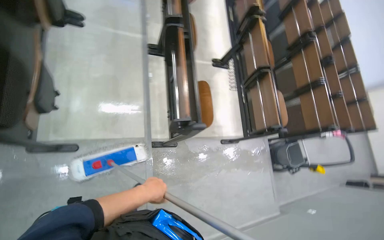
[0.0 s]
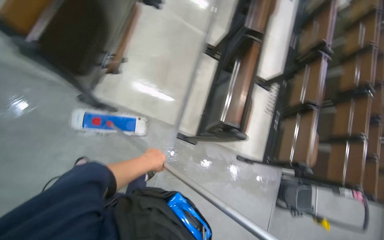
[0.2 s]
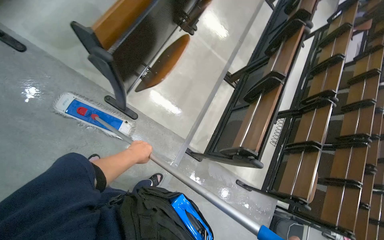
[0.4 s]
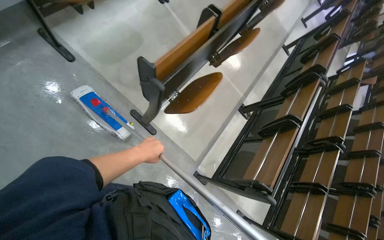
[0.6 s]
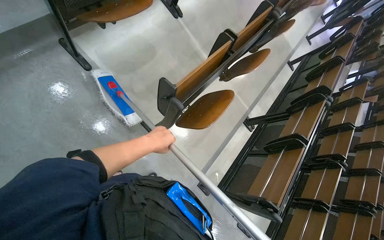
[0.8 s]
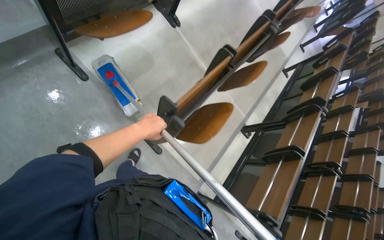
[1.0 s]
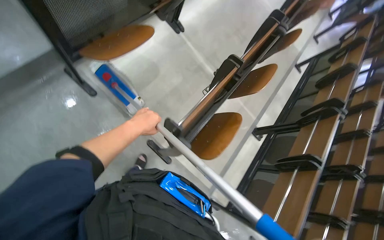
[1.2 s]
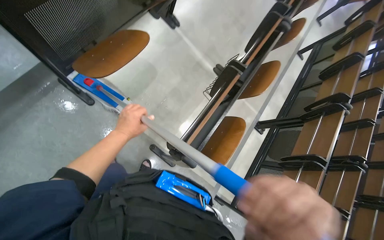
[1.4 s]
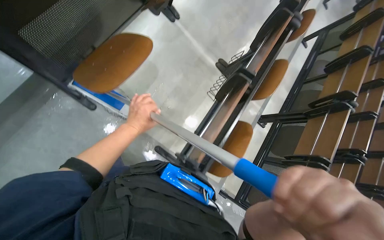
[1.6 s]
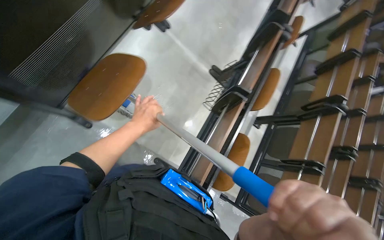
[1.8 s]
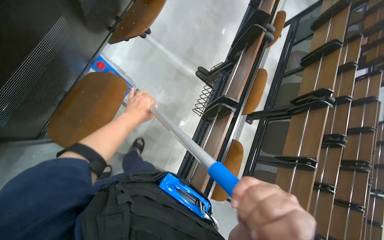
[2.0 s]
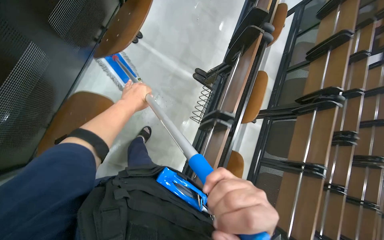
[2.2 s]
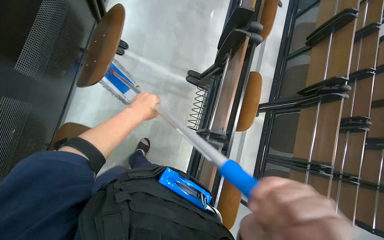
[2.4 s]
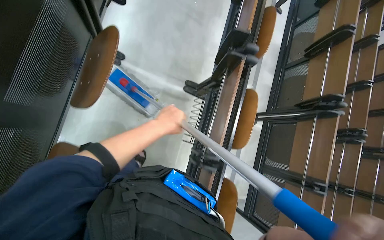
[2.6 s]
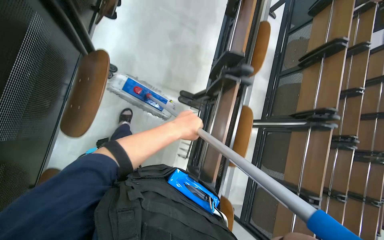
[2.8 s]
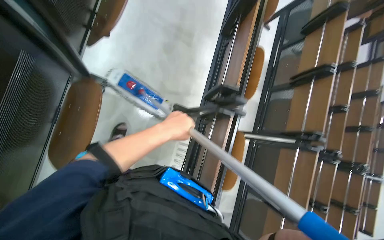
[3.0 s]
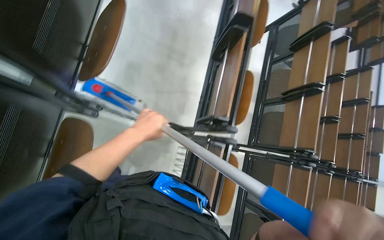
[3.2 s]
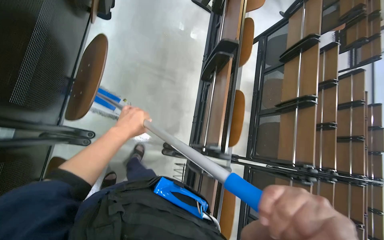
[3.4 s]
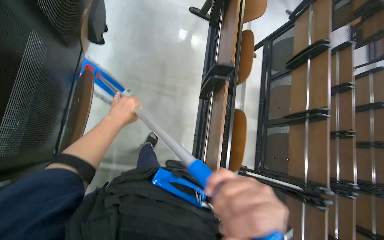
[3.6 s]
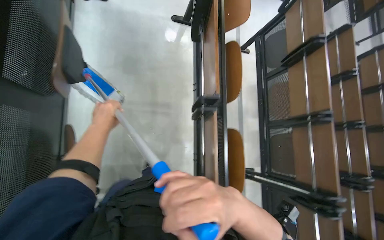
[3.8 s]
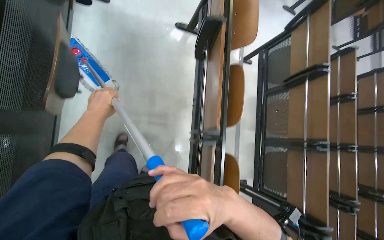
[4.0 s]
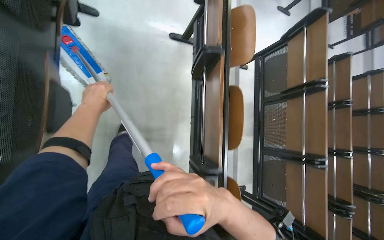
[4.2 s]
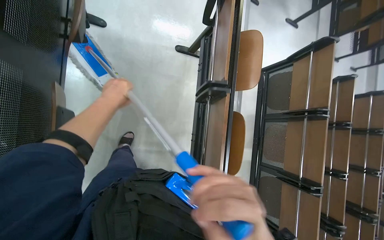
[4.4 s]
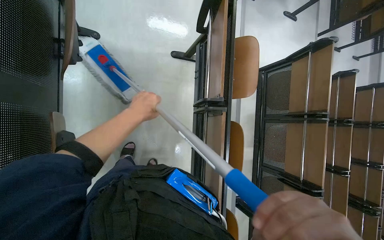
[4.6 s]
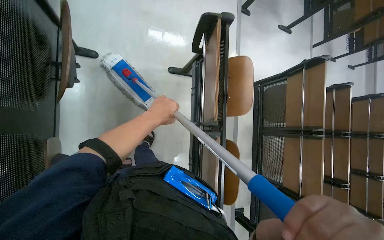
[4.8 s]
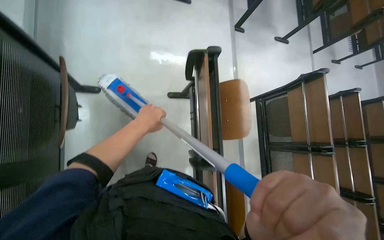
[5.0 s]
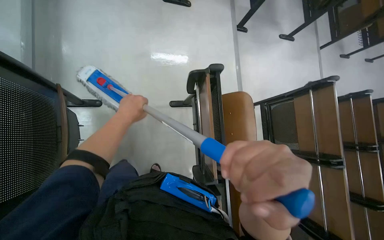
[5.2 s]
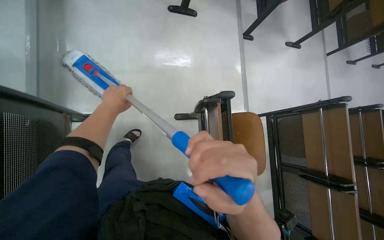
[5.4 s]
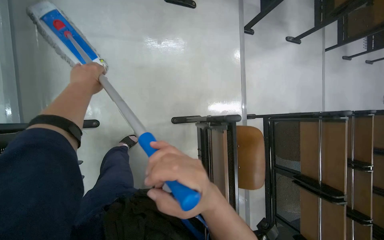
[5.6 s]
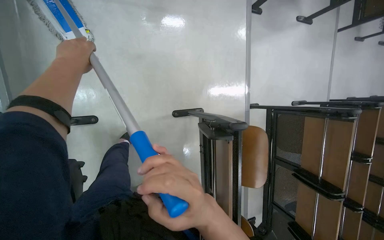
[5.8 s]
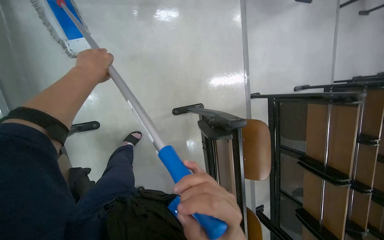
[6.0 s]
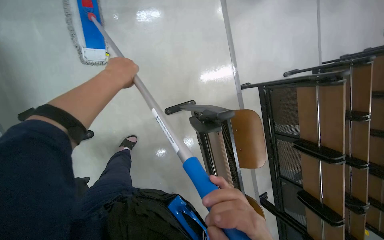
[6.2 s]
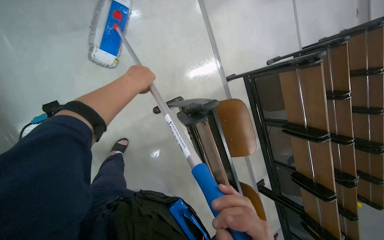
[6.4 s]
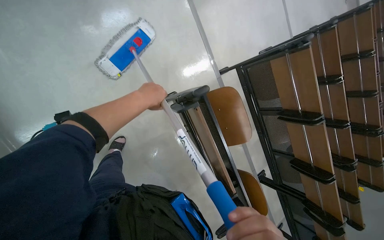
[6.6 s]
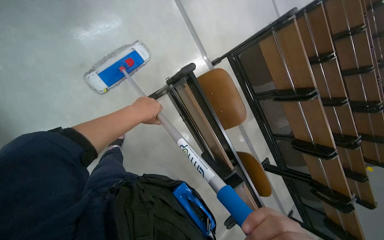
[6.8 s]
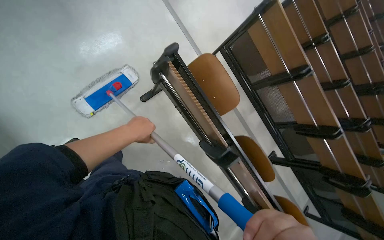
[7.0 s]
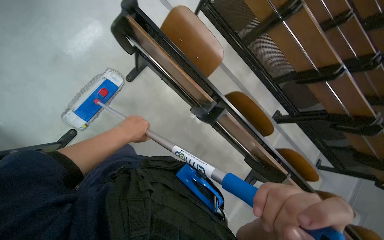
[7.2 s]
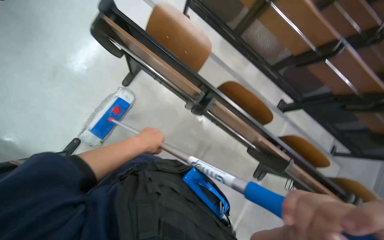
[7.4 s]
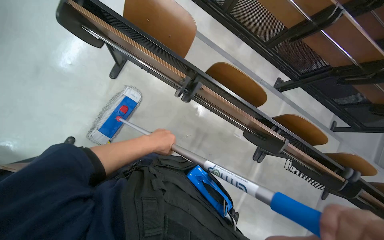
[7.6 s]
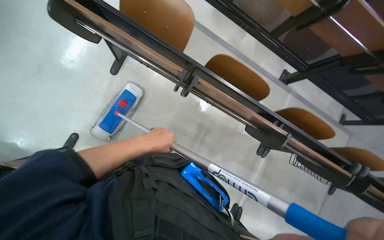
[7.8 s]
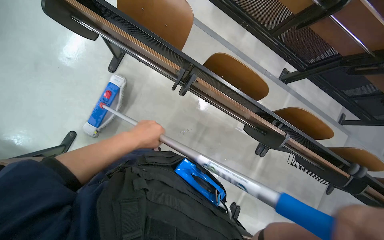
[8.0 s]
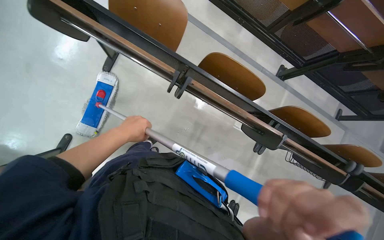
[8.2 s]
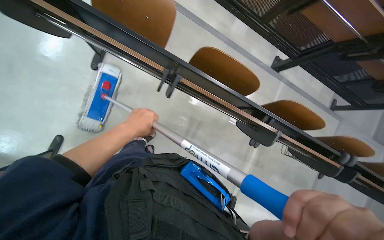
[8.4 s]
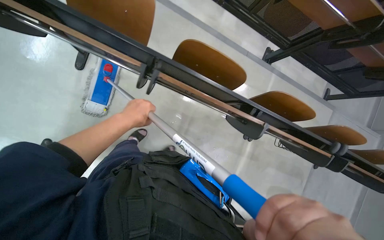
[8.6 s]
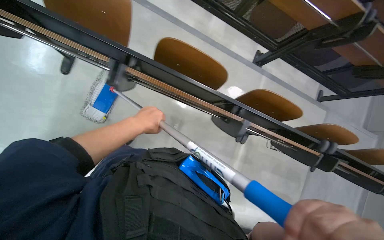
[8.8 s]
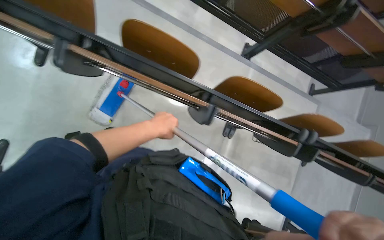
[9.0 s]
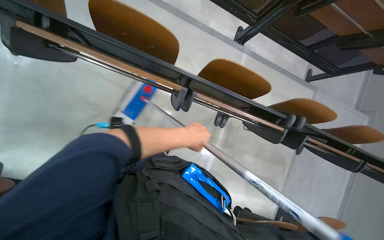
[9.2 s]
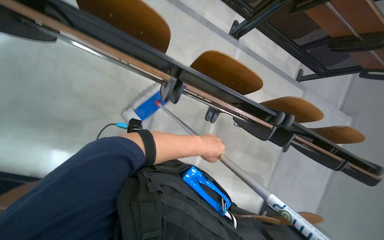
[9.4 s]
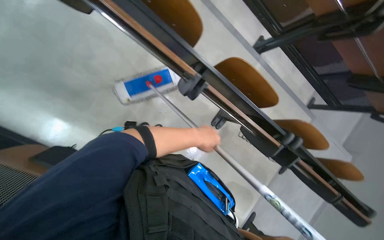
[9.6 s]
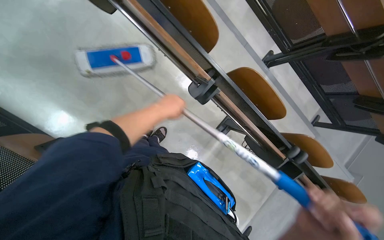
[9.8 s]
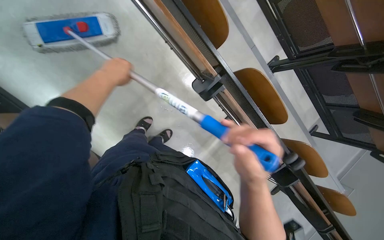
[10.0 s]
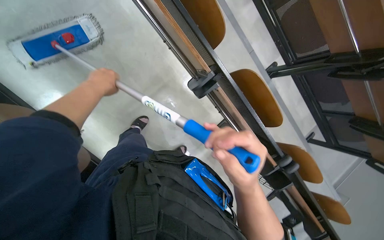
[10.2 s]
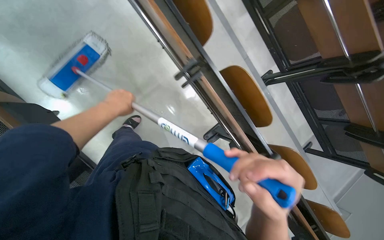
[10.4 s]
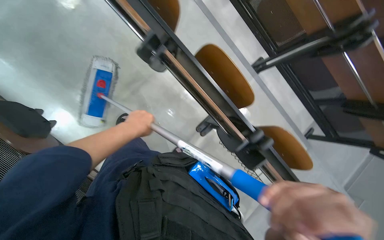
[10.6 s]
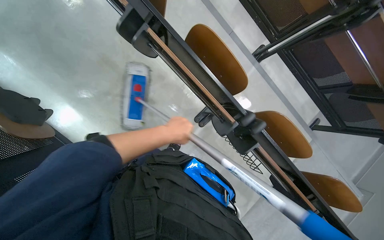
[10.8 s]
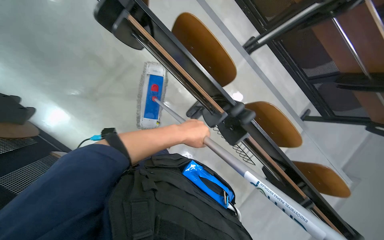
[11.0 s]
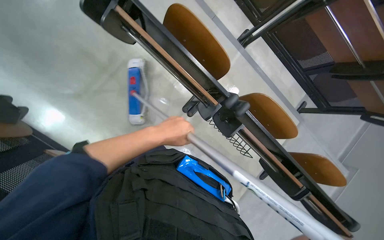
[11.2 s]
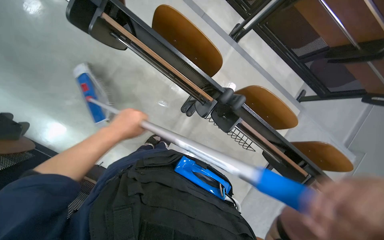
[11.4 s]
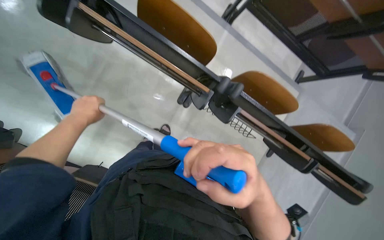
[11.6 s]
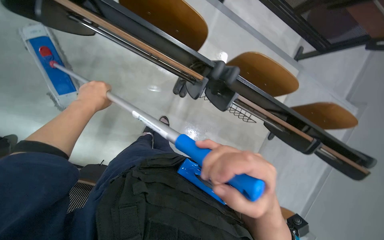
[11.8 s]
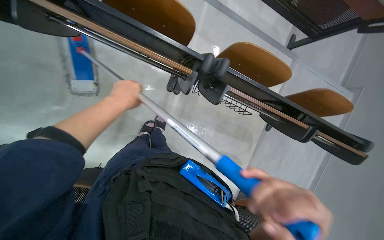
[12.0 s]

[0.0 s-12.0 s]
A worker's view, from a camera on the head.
Job: mopping floor.
The whole recording: Mopping lecture hall floor. The worker dips the mop into the bucket and mops the floor of the lecture hall.
0.0 to 1.6 s: The camera travels about 90 cm. The scene turns about 40 degrees clockwise in the picture.
1.6 to 3.0 s: The wearer moves some 90 cm.
3.0 to 4.4 s: The wearer moves about 1 m.
4.4 to 6.0 s: The head travels some 90 cm. The camera pitches downward, by about 15 degrees.
6.0 to 7.6 s: The camera is carried about 70 cm. The scene rotates counterclockwise by about 50 degrees.
9.0 to 10.4 s: The scene rotates clockwise by roughly 30 degrees.
10.4 to 12.0 s: Everything in view rotates roughly 30 degrees counterclockwise. The left hand moves left and right over roughly 30 cm, changing direction 2 times.

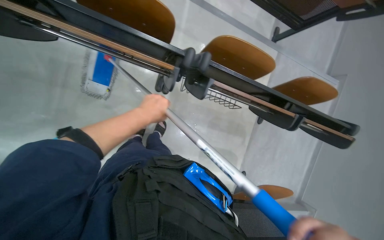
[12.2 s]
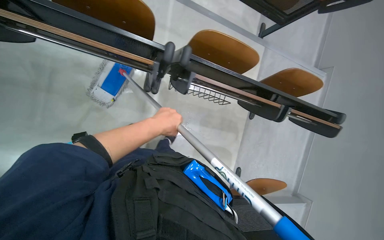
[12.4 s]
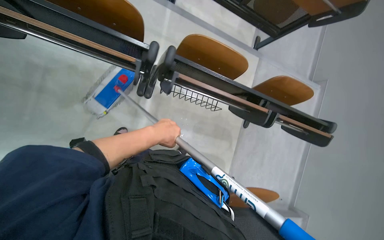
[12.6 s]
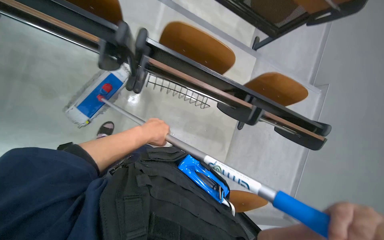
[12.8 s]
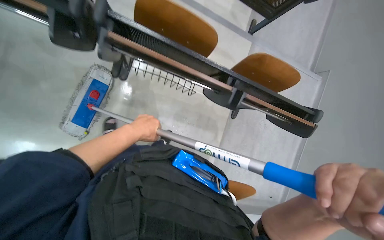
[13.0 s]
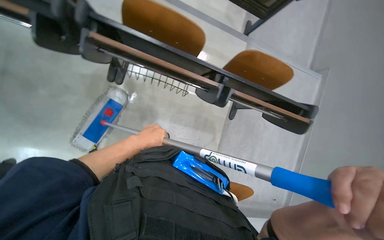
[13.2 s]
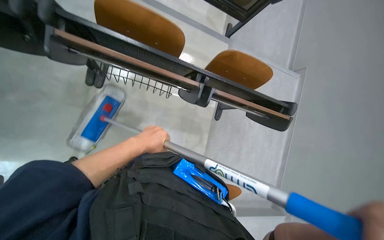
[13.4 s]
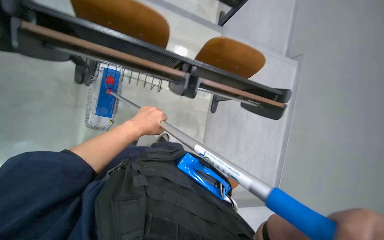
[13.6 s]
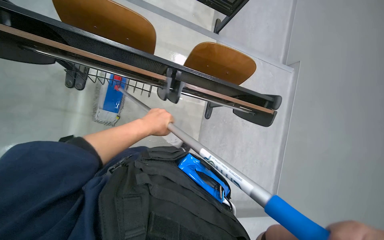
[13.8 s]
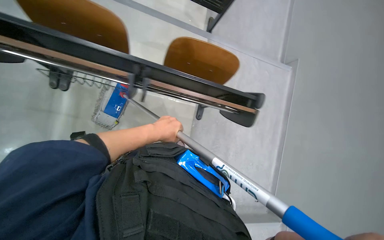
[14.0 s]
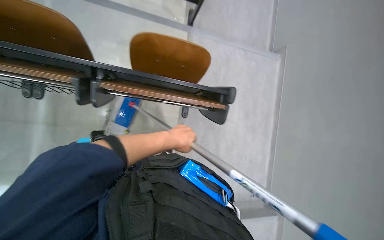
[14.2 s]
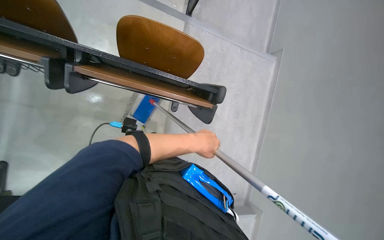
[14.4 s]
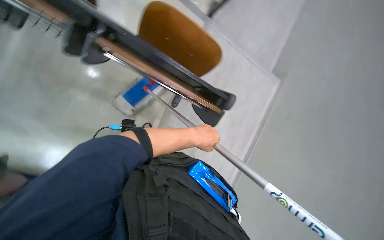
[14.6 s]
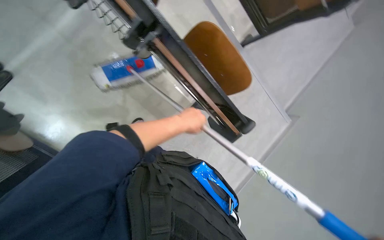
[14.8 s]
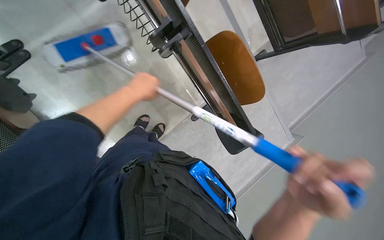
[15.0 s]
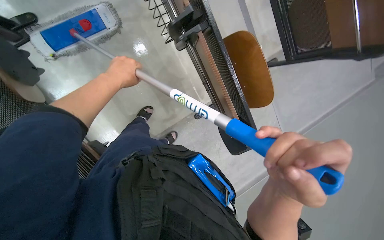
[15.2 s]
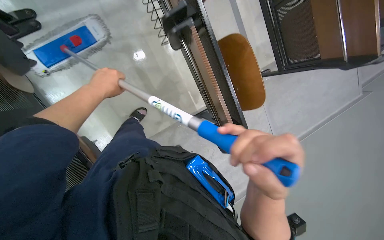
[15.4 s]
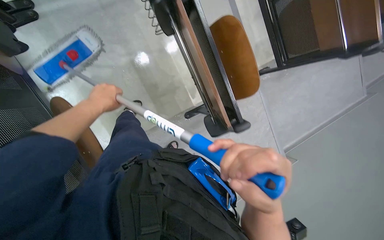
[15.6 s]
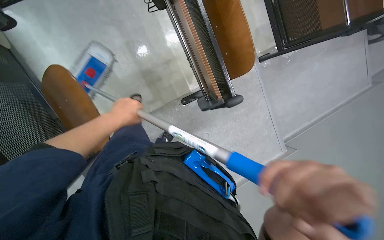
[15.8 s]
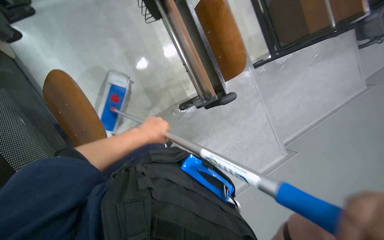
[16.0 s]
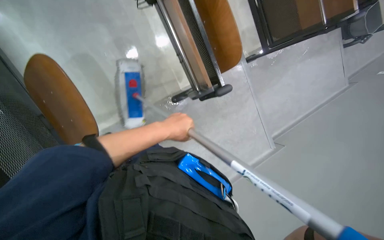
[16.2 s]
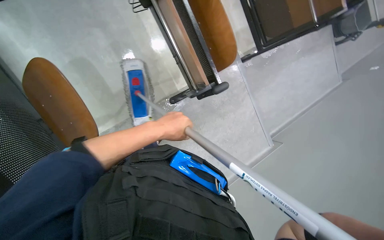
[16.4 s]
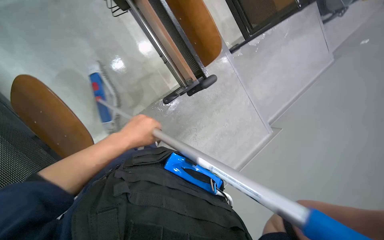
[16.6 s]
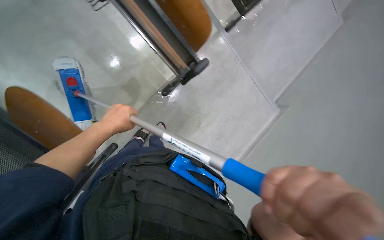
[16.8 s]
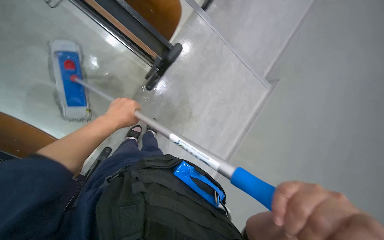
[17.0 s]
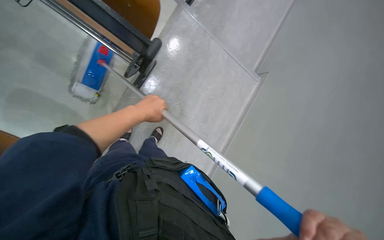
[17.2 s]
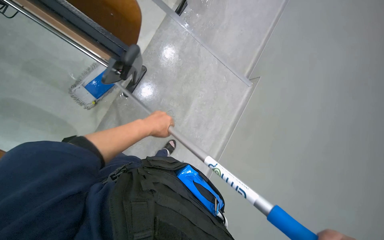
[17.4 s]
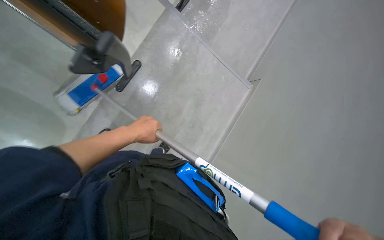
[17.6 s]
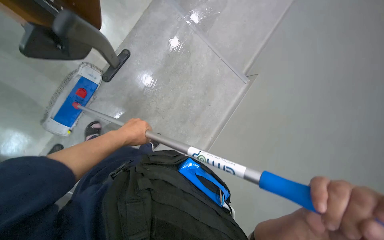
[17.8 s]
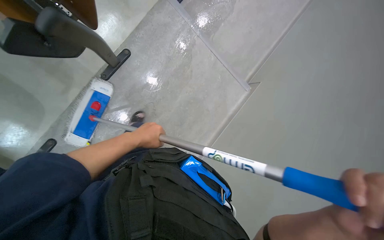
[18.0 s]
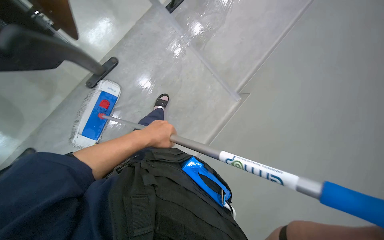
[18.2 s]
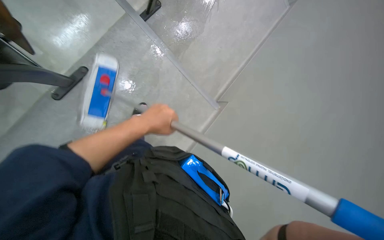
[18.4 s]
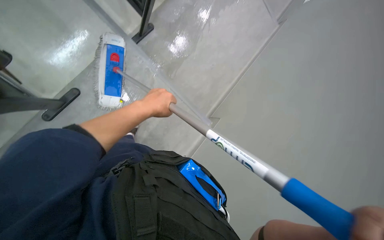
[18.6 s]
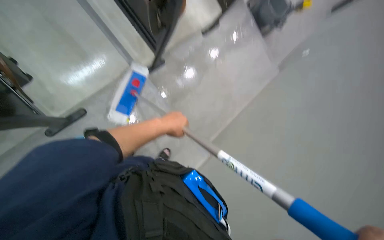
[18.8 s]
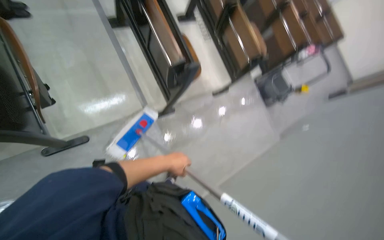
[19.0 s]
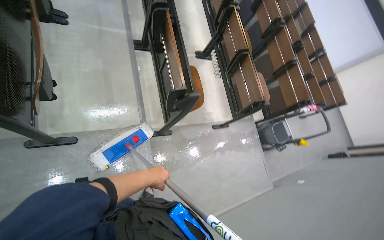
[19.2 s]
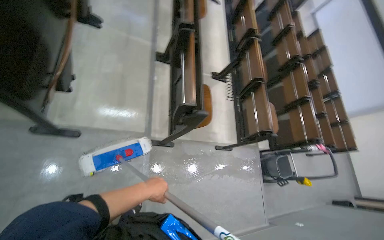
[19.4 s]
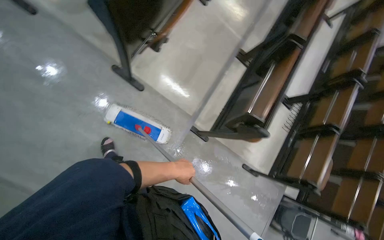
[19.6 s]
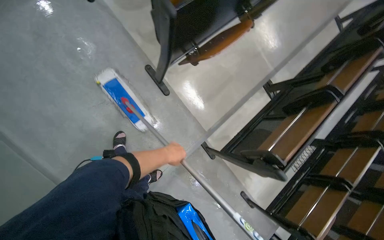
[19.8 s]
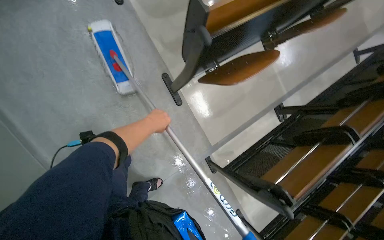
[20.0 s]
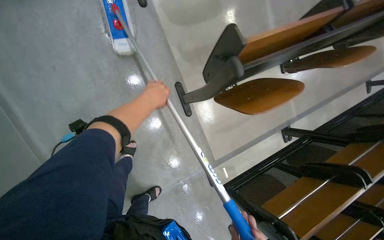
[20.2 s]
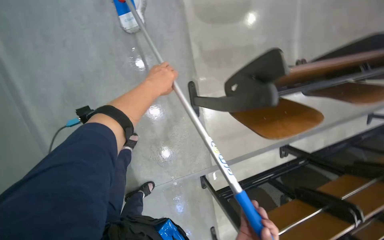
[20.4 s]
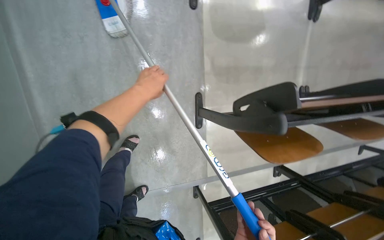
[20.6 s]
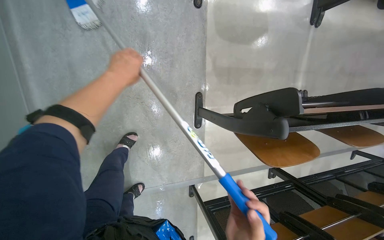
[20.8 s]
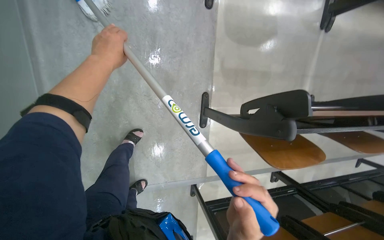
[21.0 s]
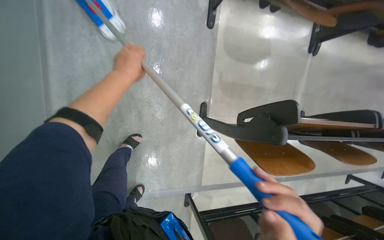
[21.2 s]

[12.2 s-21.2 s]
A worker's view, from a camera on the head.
Job: mopping floor.
The whole recording: Mopping lecture hall floor. The worker dips the mop into the bucket and mops the floor of the lecture hall.
12.2 to 13.8 s: The wearer moves to the right, approximately 60 cm.
13.8 to 15.2 s: The camera is carried approximately 40 cm.
15.2 to 16.6 s: The left hand travels down the picture by approximately 40 cm, and reaches about 25 cm to the right, then returns.
18.2 to 19.8 s: The view tilts about 50 degrees upward. The scene rotates clockwise by some 85 degrees.
19.8 to 21.2 s: The camera is carried about 40 cm. The scene rotates clockwise by some 45 degrees.
